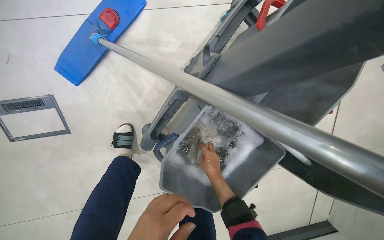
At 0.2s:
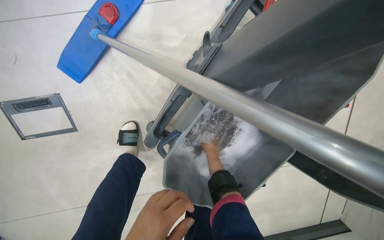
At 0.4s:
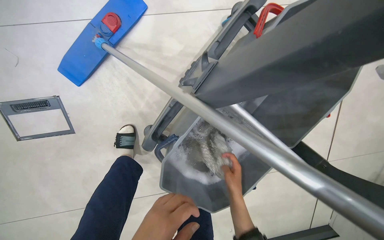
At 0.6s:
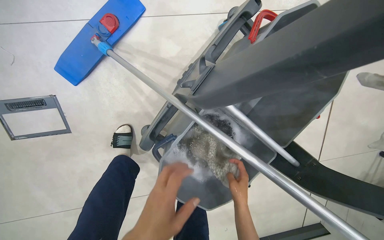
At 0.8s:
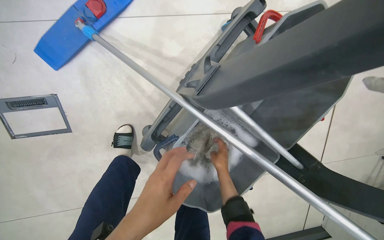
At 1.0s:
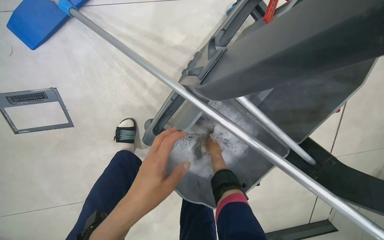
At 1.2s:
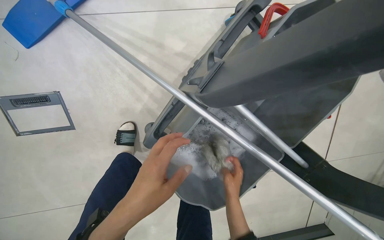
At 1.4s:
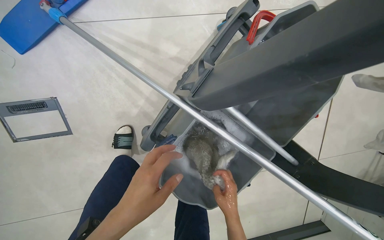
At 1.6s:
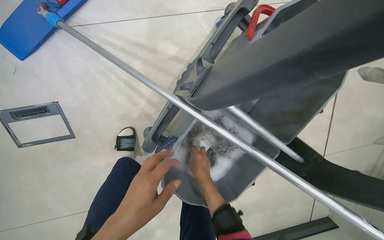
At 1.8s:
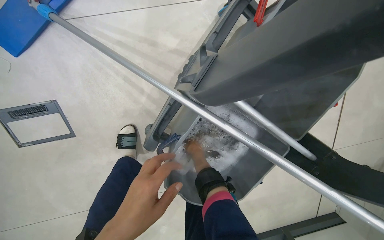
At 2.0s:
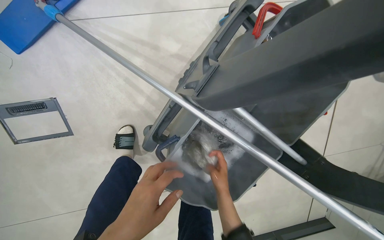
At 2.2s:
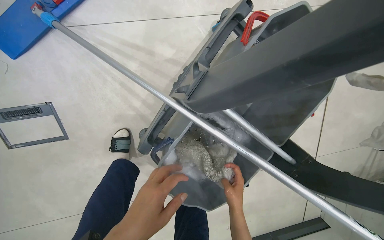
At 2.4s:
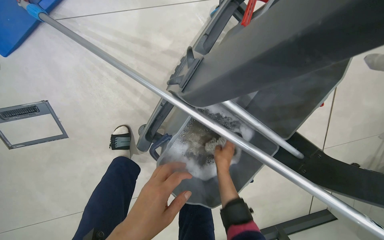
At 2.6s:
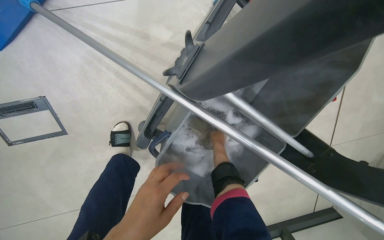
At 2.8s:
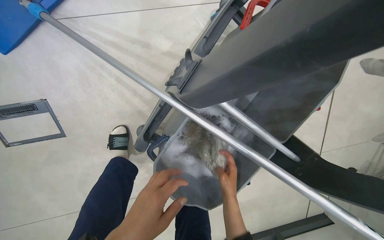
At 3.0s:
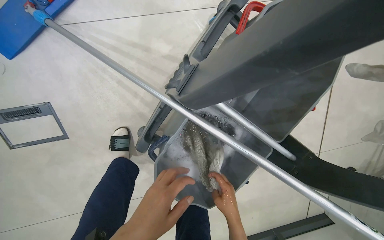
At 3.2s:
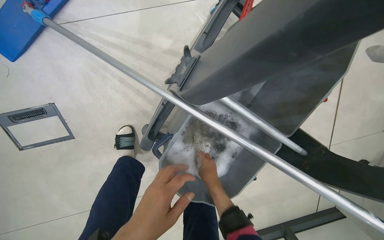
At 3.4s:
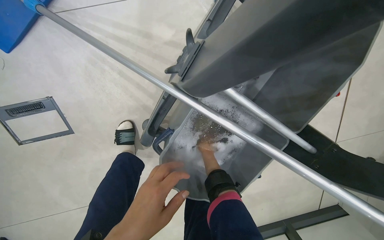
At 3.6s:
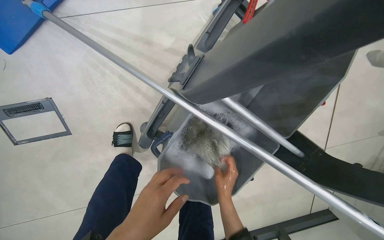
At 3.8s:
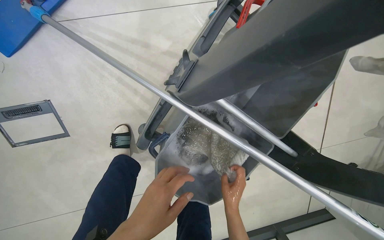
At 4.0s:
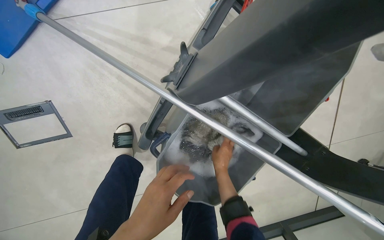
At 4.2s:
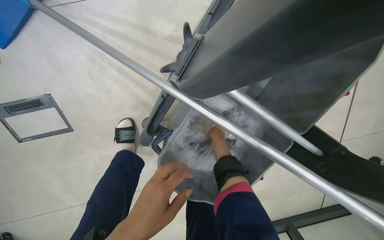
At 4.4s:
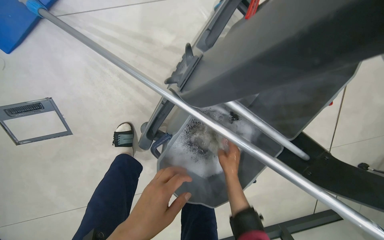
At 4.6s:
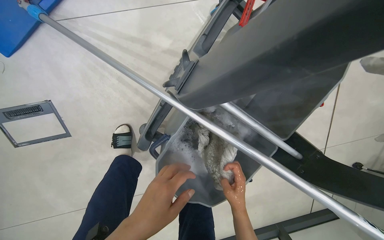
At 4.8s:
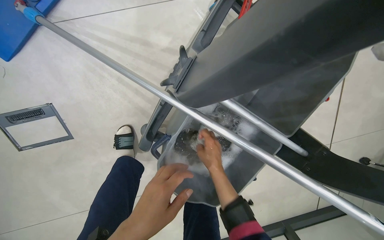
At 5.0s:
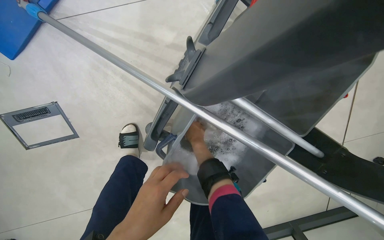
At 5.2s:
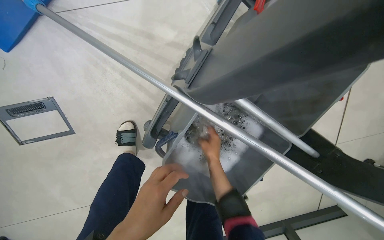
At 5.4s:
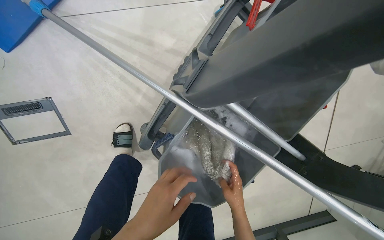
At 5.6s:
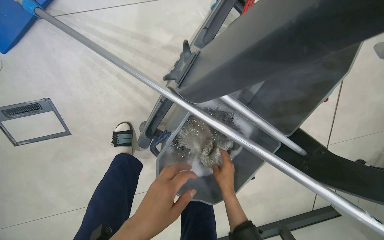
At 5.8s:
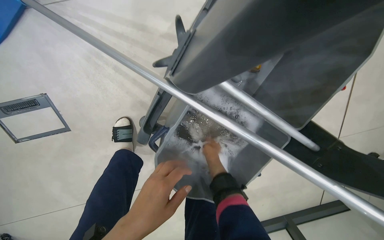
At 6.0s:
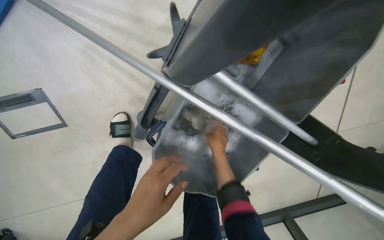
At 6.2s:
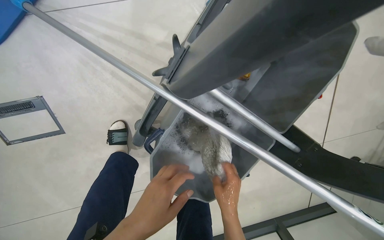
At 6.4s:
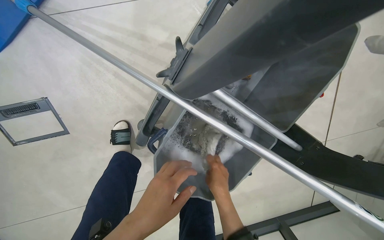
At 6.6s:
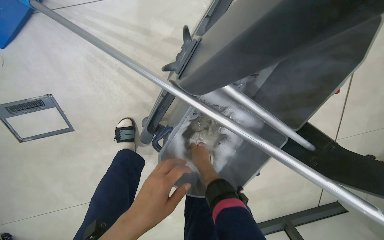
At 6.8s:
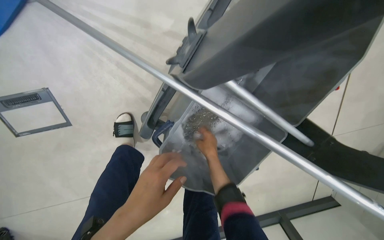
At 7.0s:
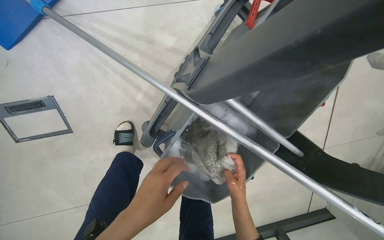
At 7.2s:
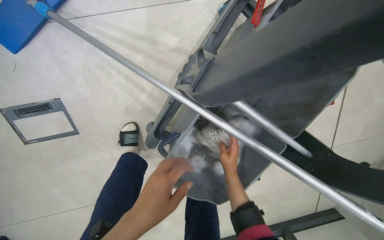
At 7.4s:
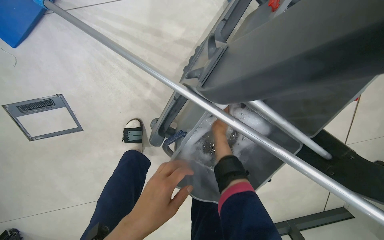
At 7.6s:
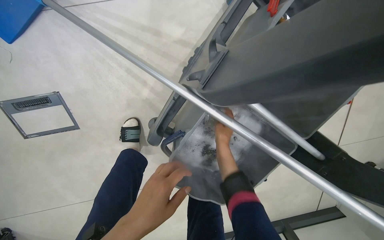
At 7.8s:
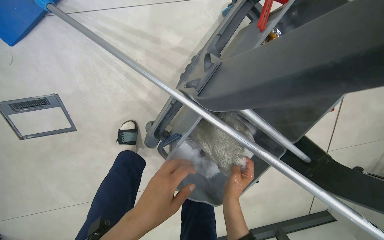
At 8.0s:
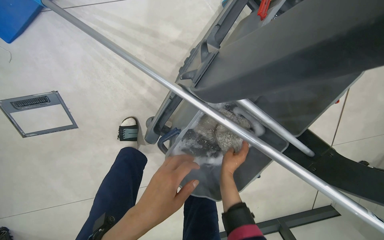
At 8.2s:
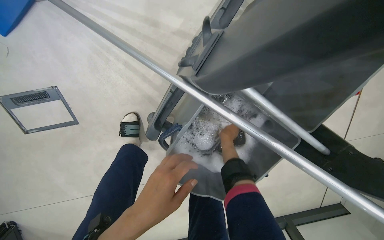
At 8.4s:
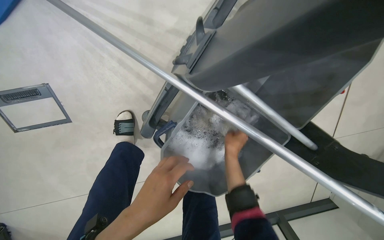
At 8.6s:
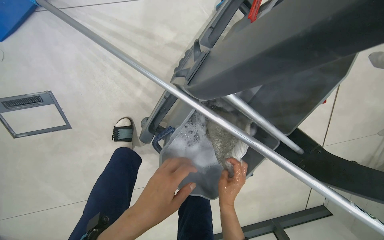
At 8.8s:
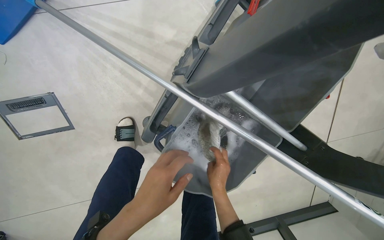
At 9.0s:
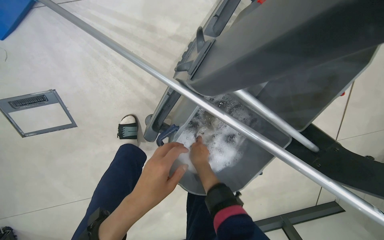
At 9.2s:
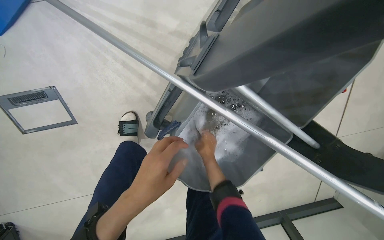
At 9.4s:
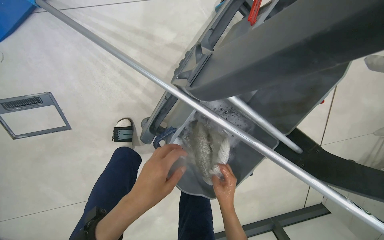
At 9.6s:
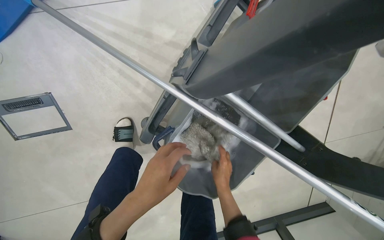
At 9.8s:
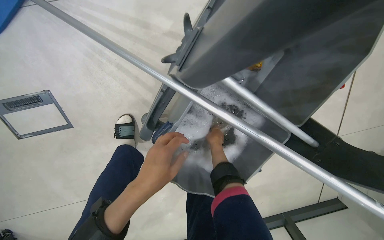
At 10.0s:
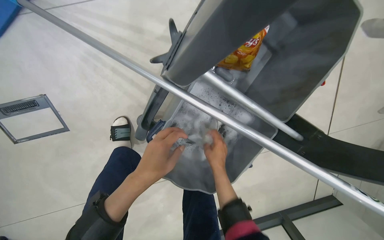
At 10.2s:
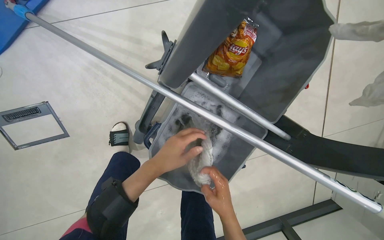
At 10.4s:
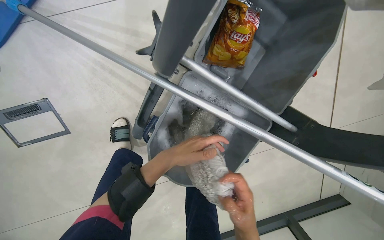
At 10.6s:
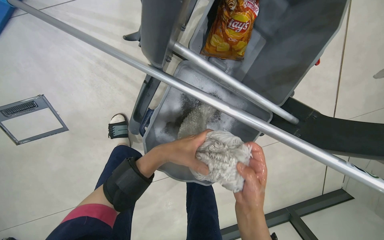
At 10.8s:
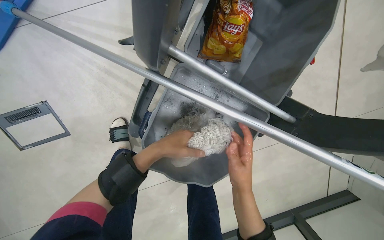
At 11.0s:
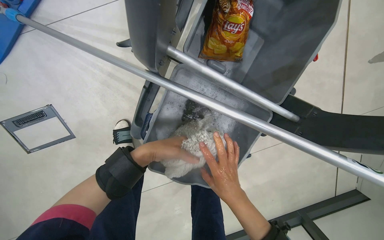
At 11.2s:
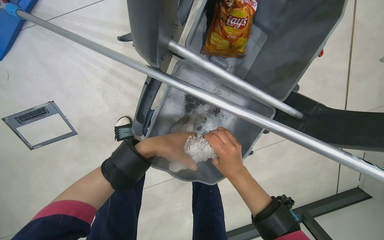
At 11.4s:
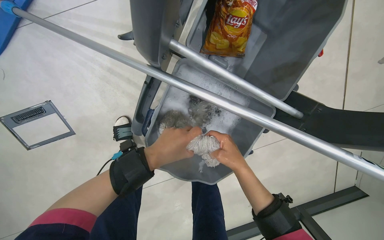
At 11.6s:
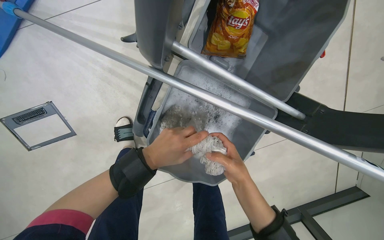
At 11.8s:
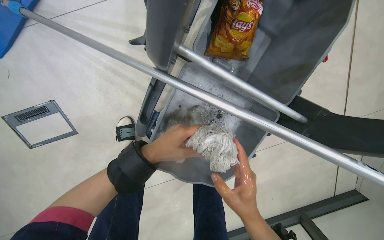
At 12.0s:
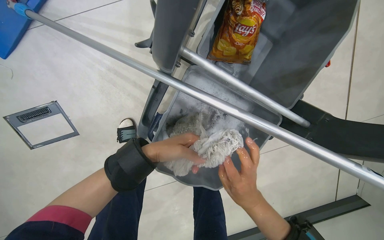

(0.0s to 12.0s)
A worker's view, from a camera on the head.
Job: preparing cleaning supplies.
The whole recording: Washing and wringing mop head. The worker washes and wrings the mop head in the cleaning bucket.
0.0s - 1.6s: The right hand goes nearer and farther, roughly 20 cm each way, reversing 3 times.
1.6s - 3.0s: The right hand moves up and down the picture over about 20 cm, changing direction 3 times.
3.0s - 4.4s: The right hand moves up and down the picture over roughly 25 cm, changing direction 3 times.
4.4s - 6.0s: The right hand swings up and down the picture, some 20 cm each way, with 3 reversals.
6.0s - 7.6s: The right hand moves up and down the picture over roughly 20 cm, changing direction 3 times.
7.6s - 9.0s: The right hand goes up and down the picture, some 20 cm each way, reversing 3 times.
9.0s - 10.4s: The right hand travels nearer to the camera, down the picture and to the right by approximately 30 cm. Meanwhile the left hand travels farther from the camera and to the right by about 15 cm.

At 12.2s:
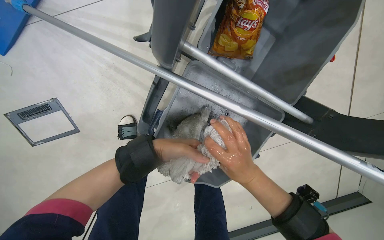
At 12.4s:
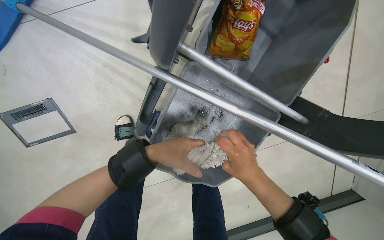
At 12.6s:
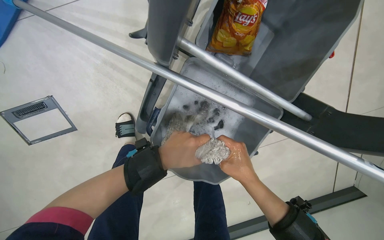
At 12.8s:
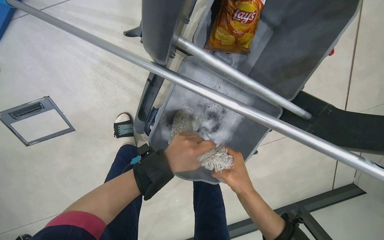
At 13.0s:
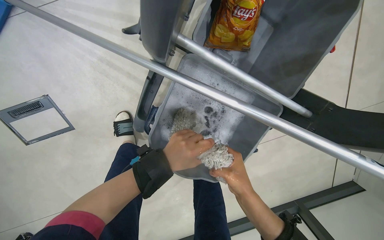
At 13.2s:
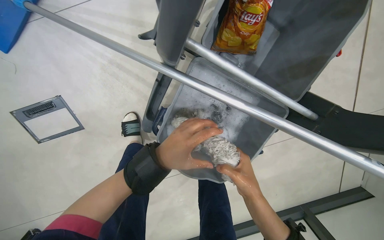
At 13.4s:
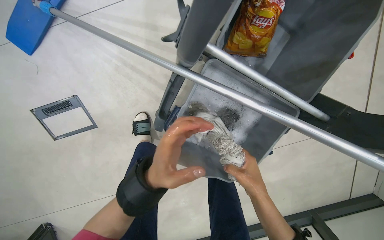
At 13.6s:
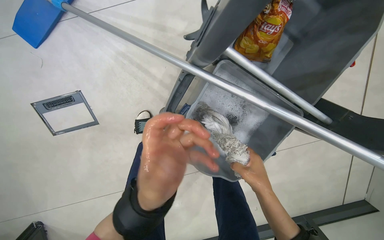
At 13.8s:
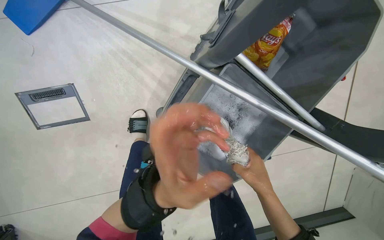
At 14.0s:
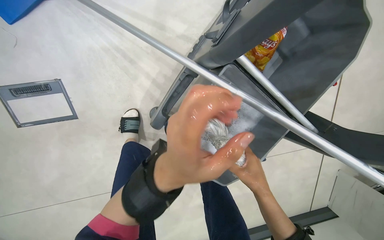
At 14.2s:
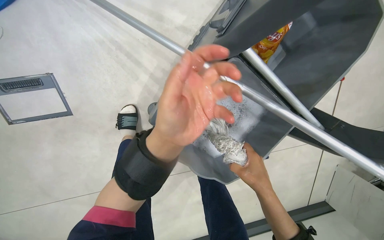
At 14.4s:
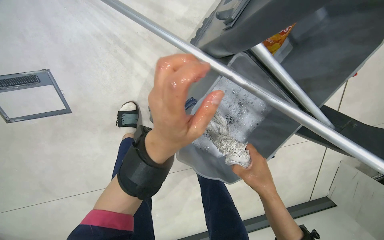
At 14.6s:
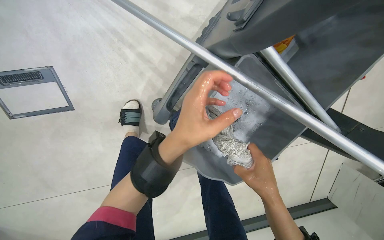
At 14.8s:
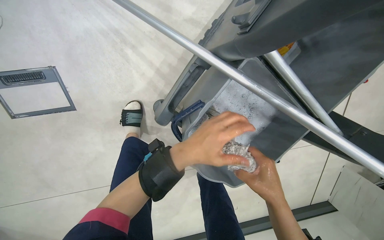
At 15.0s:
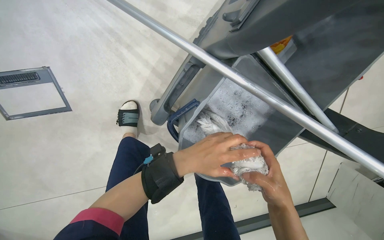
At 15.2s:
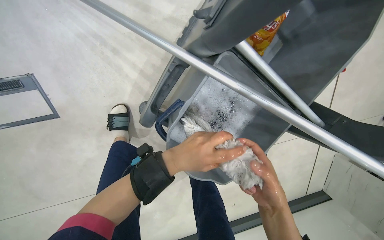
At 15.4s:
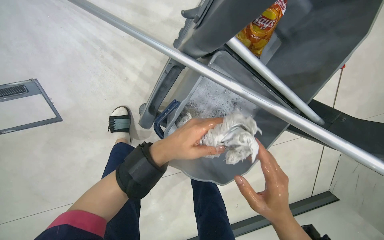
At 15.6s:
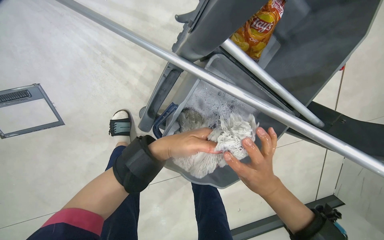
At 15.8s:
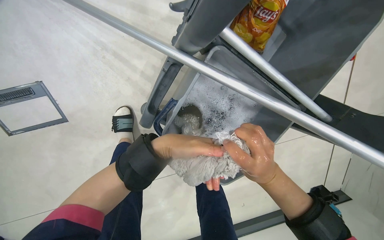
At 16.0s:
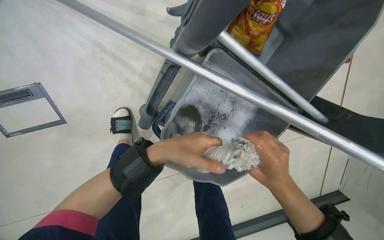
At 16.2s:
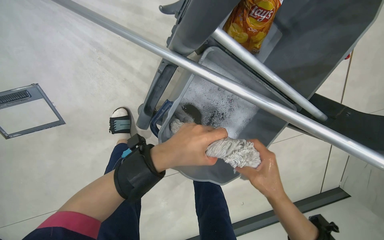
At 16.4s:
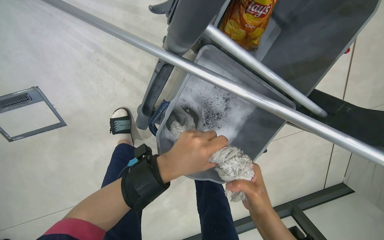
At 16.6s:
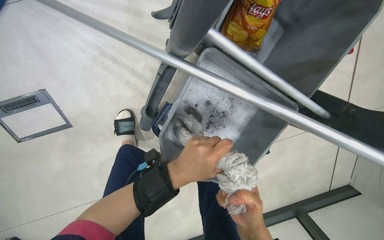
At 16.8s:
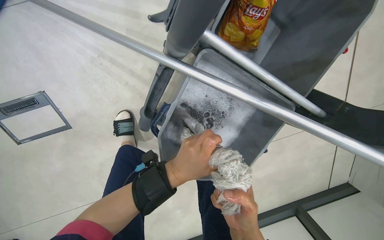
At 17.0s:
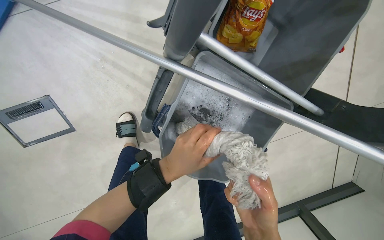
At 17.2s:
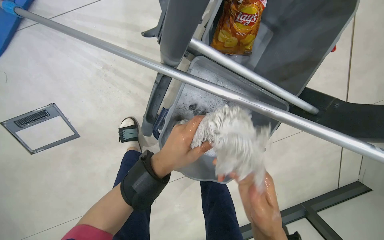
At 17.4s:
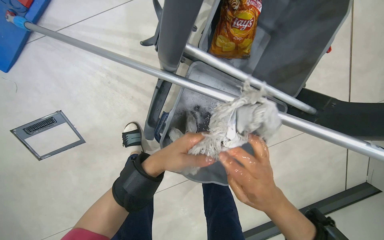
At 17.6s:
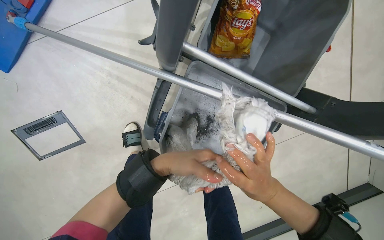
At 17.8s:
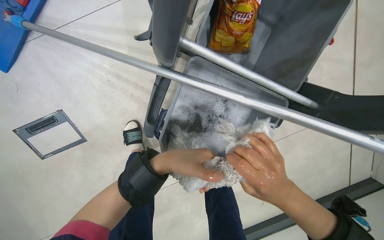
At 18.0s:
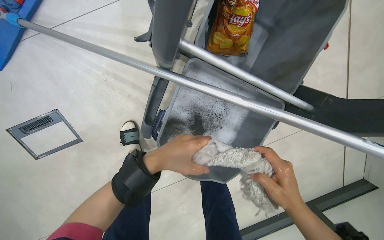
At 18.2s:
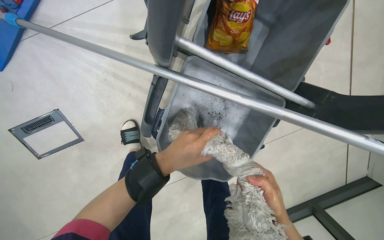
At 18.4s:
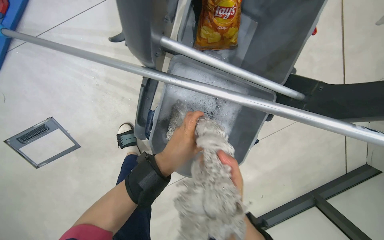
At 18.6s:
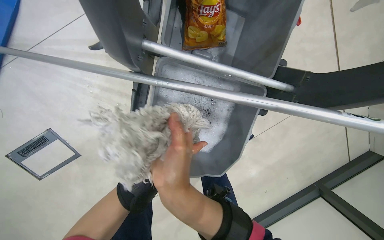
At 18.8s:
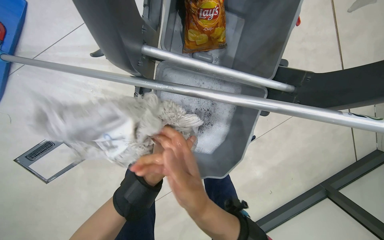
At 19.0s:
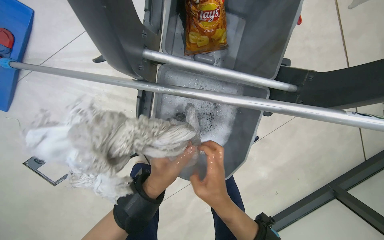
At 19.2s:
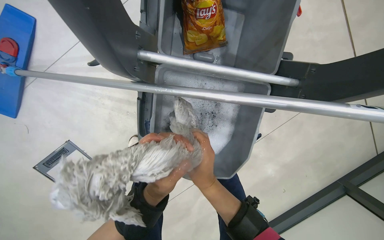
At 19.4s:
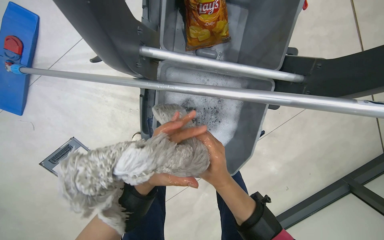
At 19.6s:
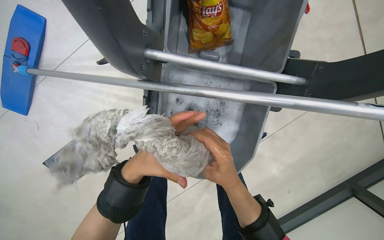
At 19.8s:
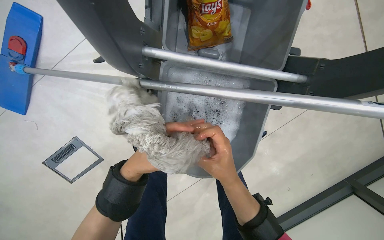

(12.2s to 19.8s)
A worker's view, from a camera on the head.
Job: preparing cleaning supplies.
The whole recording: Washing and wringing mop head. The worker washes and wrings the mop head in the cleaning bucket.
12.2s - 13.8s: The left hand moves nearer to the camera, about 20 cm.
16.8s - 18.2s: The right hand travels to the right by approximately 15 cm.
18.2s - 19.8s: The right hand travels to the left by about 20 cm.
